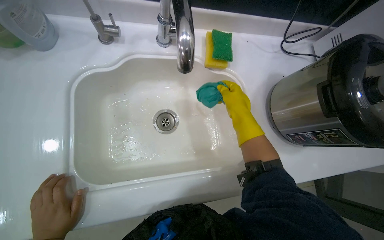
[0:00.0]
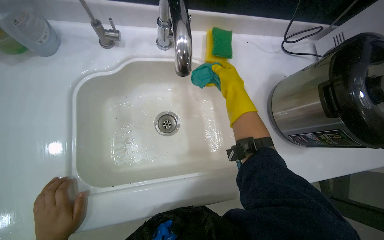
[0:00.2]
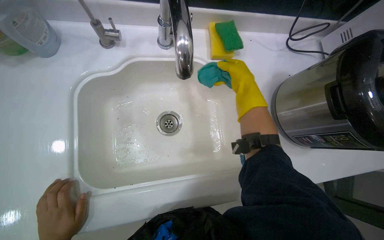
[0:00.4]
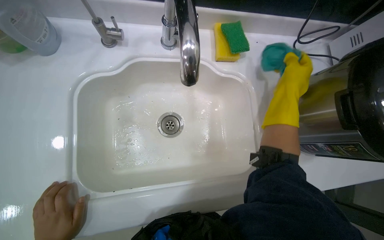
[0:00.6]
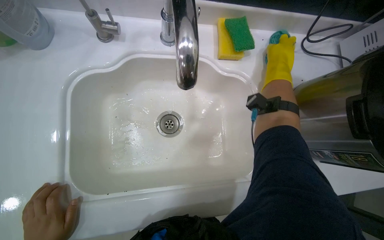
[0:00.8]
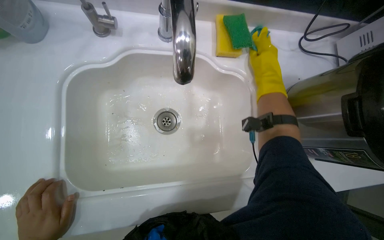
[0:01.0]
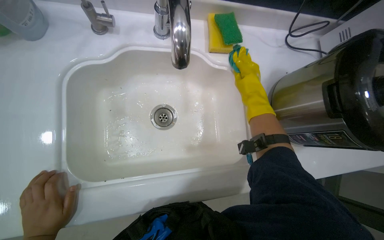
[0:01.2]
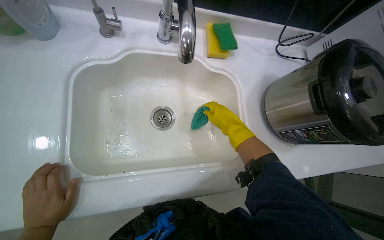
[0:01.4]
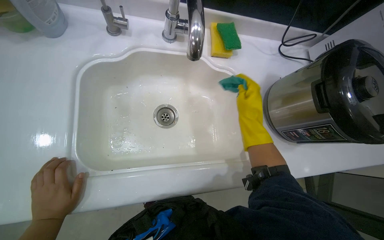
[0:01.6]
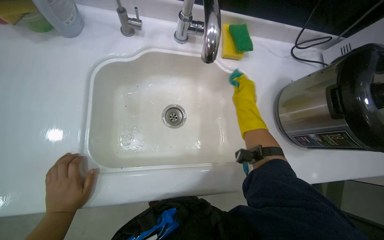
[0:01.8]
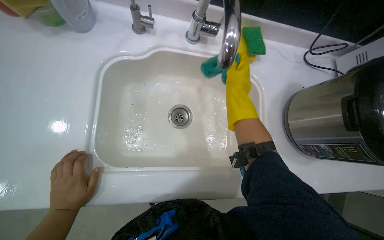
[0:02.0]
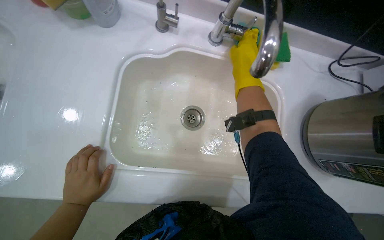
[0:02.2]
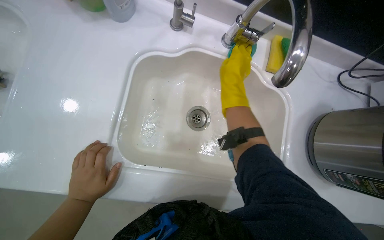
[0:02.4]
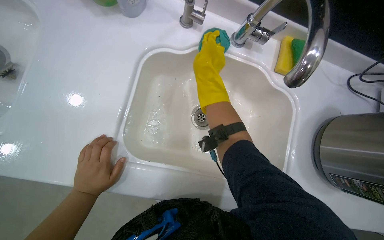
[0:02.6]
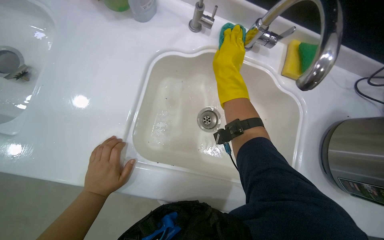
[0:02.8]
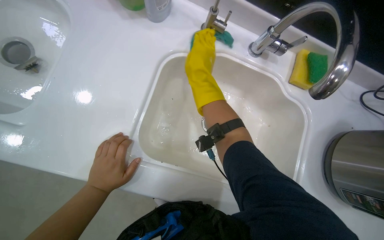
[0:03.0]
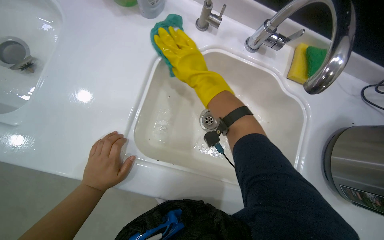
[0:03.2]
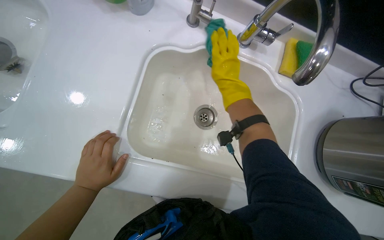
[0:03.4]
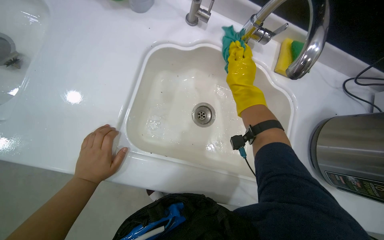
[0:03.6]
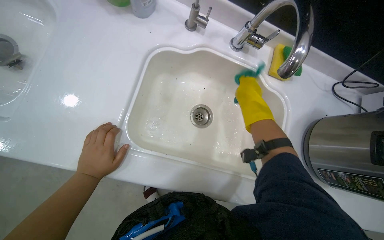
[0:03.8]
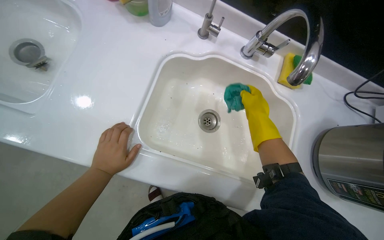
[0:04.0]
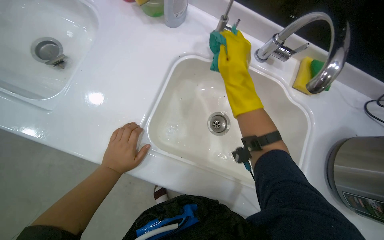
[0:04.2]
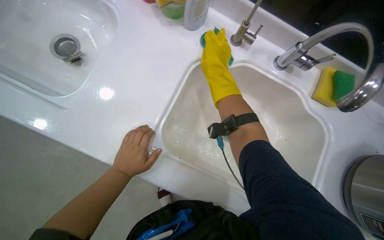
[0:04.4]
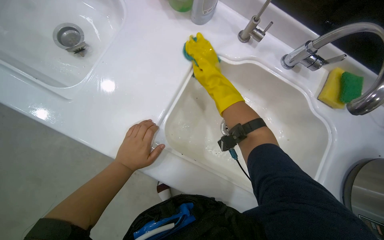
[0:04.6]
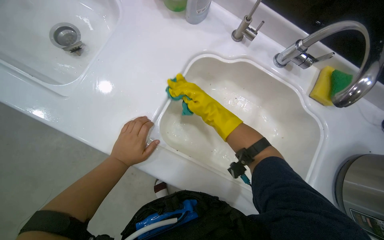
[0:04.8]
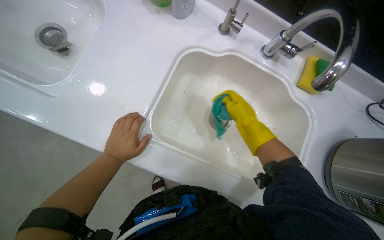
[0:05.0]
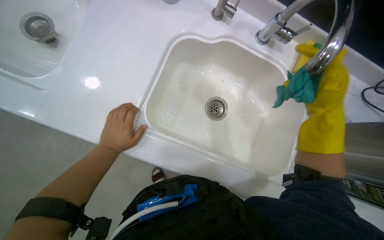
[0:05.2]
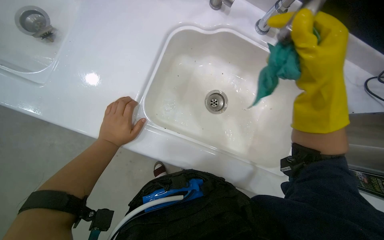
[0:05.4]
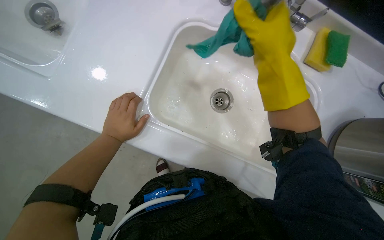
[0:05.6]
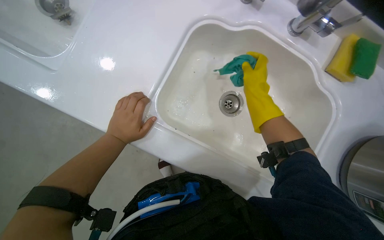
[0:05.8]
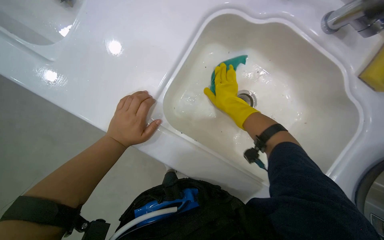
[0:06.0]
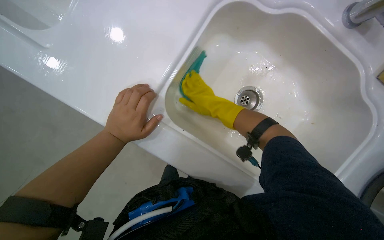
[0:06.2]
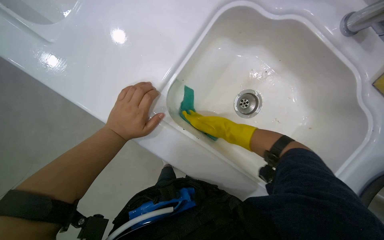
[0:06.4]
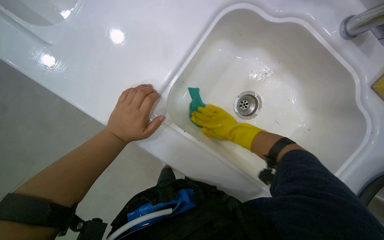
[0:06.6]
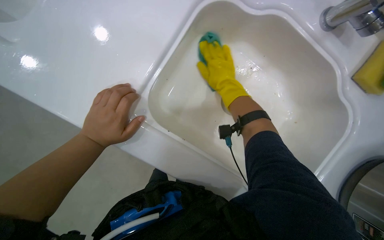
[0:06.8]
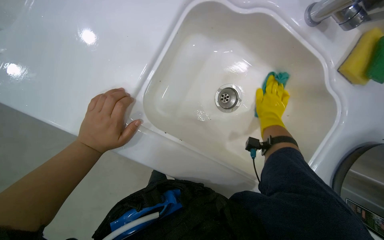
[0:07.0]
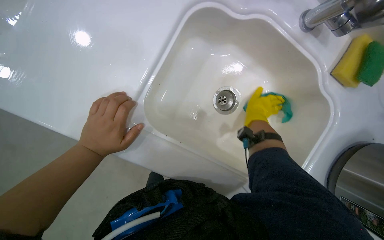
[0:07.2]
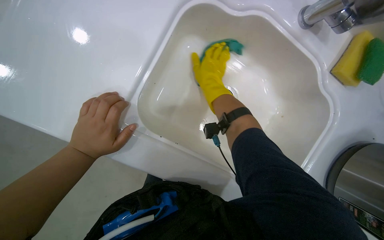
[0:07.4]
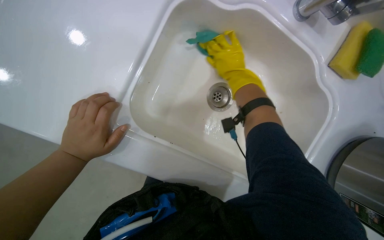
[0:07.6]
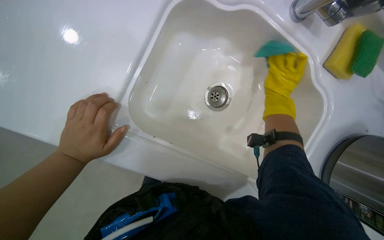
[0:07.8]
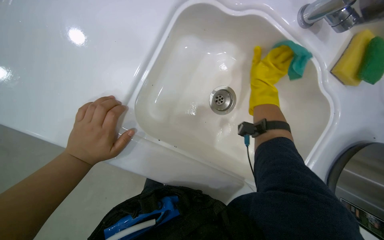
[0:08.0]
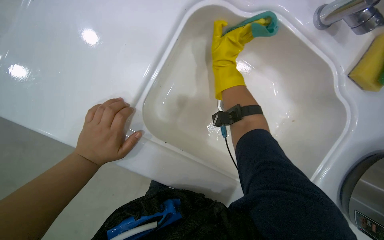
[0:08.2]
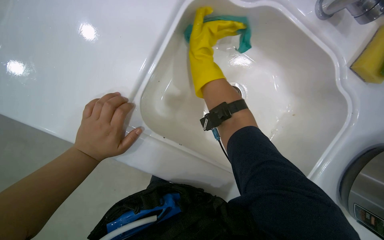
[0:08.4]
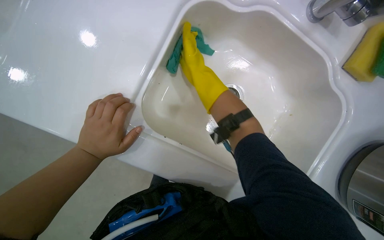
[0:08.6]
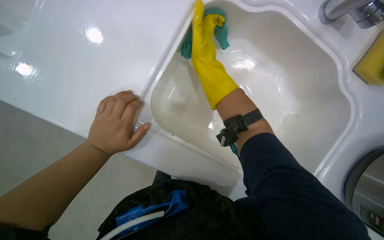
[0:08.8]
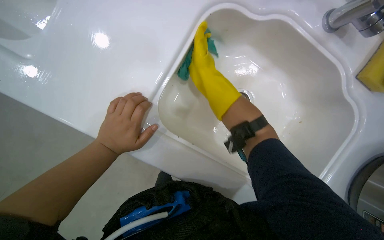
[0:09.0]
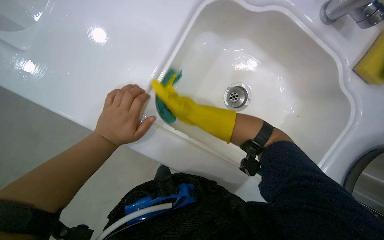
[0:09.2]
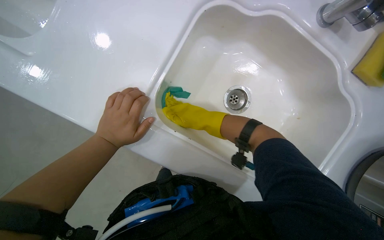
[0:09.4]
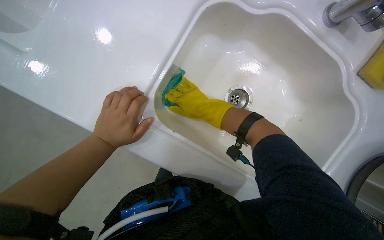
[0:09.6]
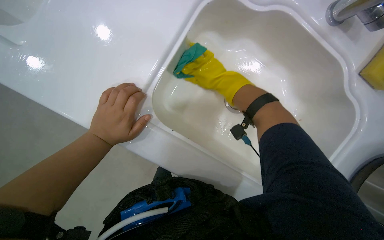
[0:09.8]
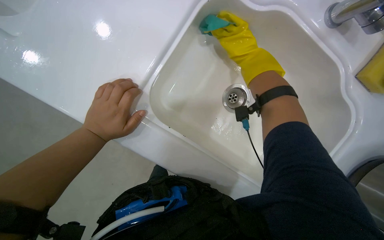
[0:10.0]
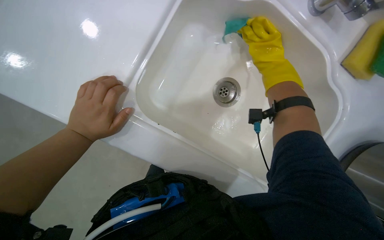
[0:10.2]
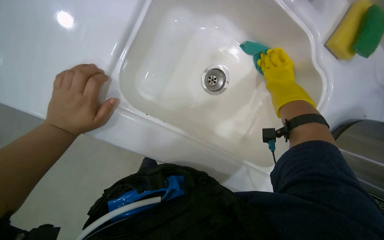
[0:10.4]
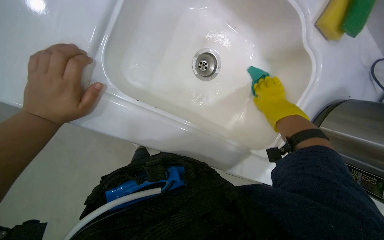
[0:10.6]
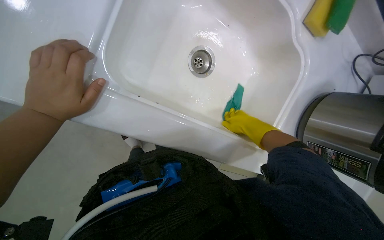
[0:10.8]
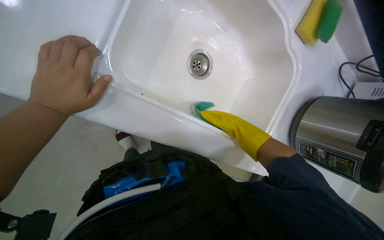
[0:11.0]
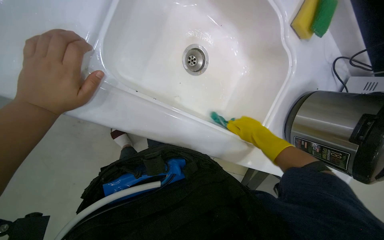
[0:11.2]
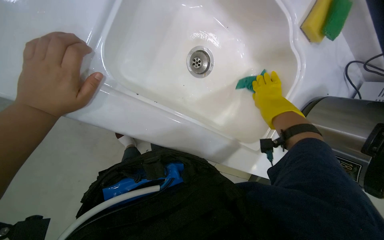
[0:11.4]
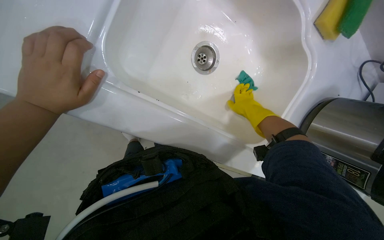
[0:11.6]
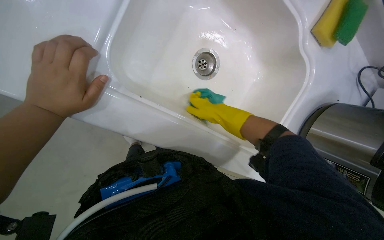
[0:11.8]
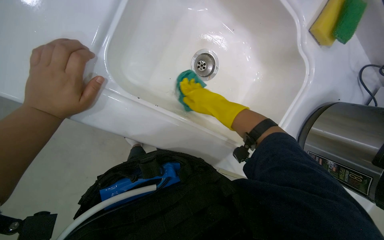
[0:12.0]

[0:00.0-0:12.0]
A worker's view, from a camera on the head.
Job: cleaning kitchen.
The whole recording: Cleaning kitchen counter and sinks. The worker sprays cleaner and wipes down the kitchen counter and both sinks, cleans the sink drains, and disposes of the collected debris.
0:00.0 to 0:01.6: The right hand reaches about 15 cm up the picture, then returns.
0:01.6 to 0:03.0: The right hand travels to the left and up the picture by approximately 40 cm.
0:03.0 to 0:04.4: The right hand moves roughly 20 cm to the right and comes back.
0:04.4 to 0:06.0: The view tilts approximately 15 degrees downward. The right hand goes approximately 15 cm down the picture, and travels to the right and back again, approximately 30 cm each way.
0:06.0 to 0:07.6: The right hand goes left and right, roughly 20 cm each way, reversing 3 times.
0:07.6 to 0:09.0: The right hand is displaced to the left and nearer to the camera by approximately 20 cm.
0:09.0 to 0:10.4: The right hand heads to the right, covering roughly 30 cm.
0:10.4 to 0:12.0: The right hand moves to the left and down the picture, about 20 cm.

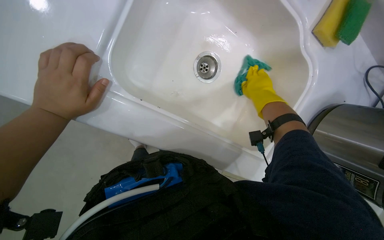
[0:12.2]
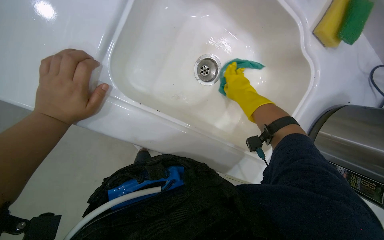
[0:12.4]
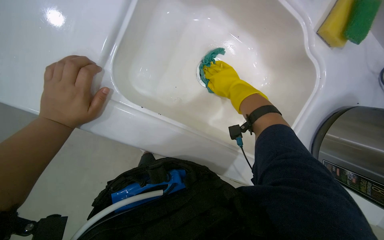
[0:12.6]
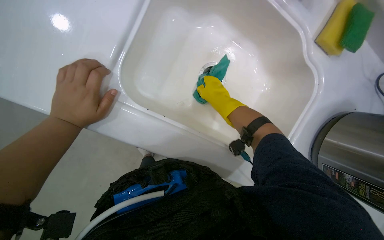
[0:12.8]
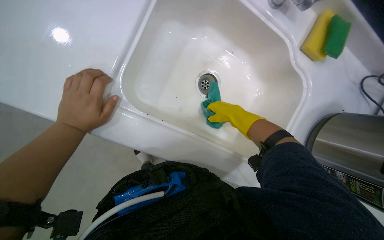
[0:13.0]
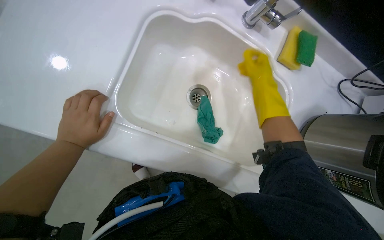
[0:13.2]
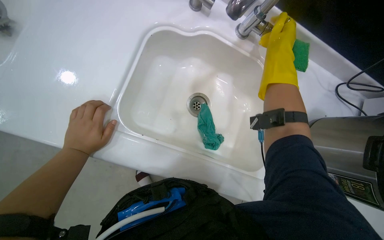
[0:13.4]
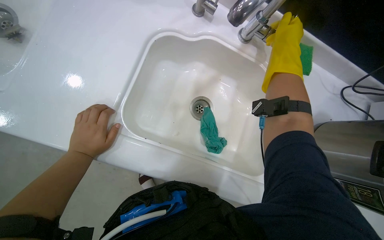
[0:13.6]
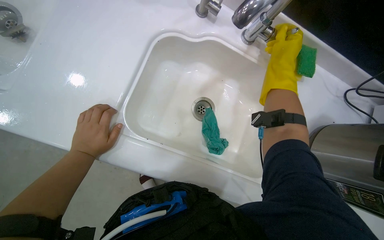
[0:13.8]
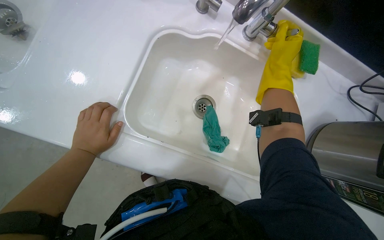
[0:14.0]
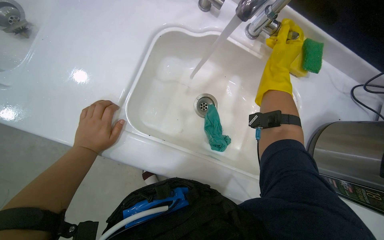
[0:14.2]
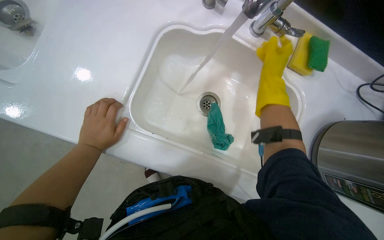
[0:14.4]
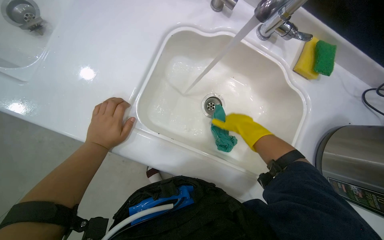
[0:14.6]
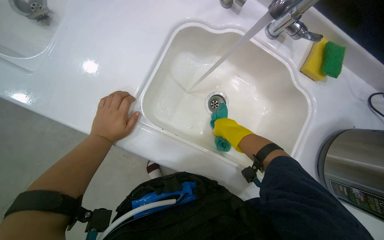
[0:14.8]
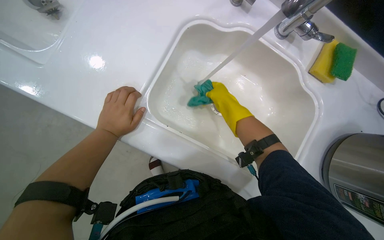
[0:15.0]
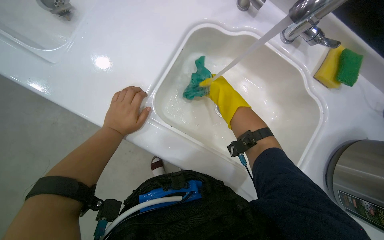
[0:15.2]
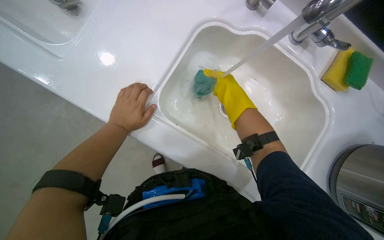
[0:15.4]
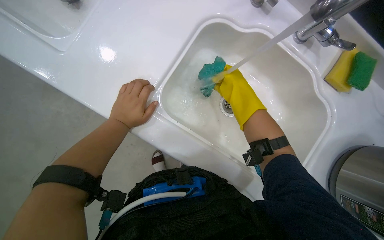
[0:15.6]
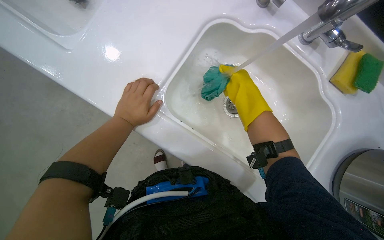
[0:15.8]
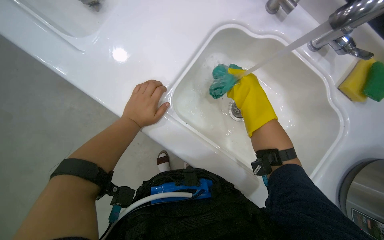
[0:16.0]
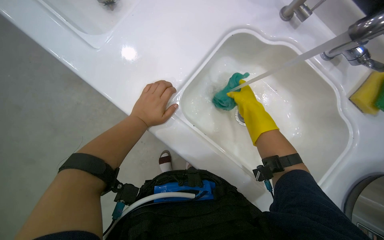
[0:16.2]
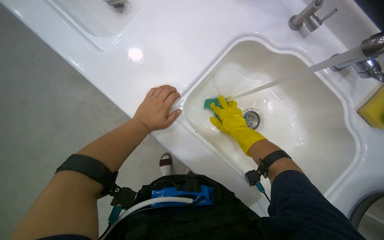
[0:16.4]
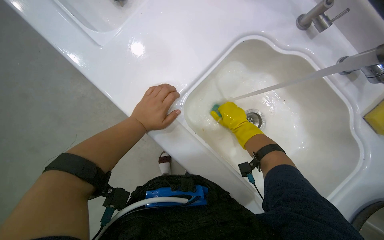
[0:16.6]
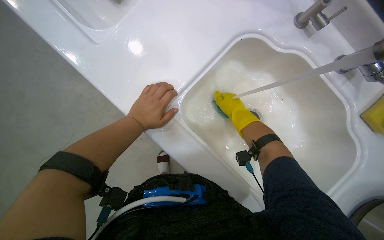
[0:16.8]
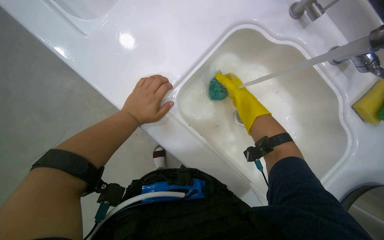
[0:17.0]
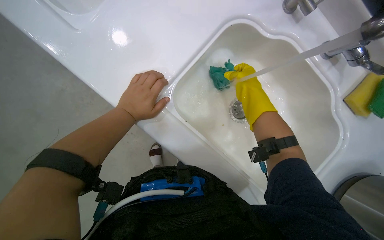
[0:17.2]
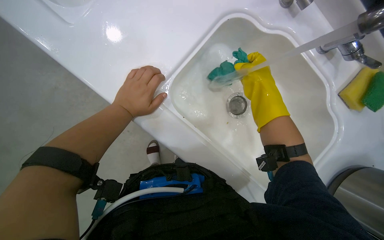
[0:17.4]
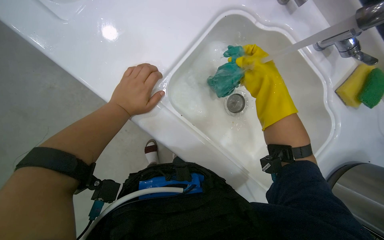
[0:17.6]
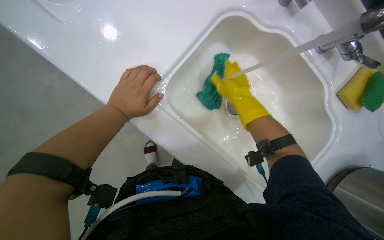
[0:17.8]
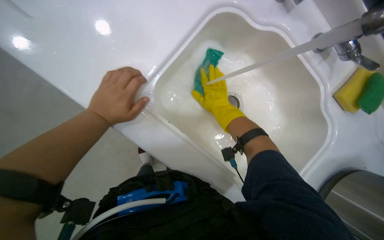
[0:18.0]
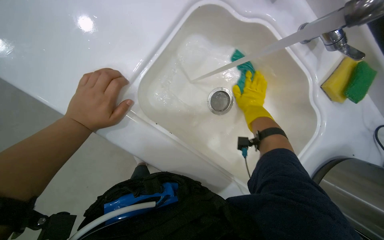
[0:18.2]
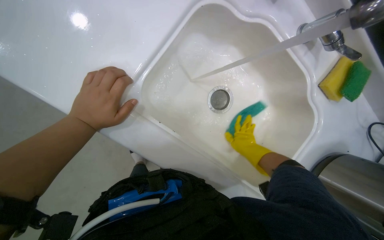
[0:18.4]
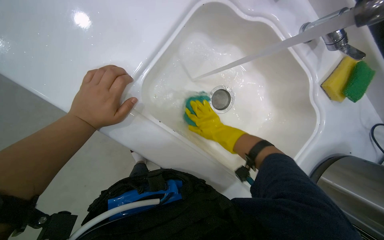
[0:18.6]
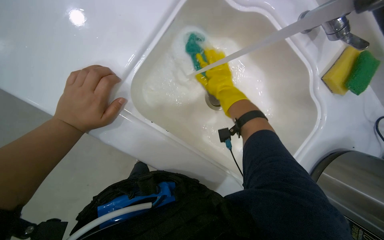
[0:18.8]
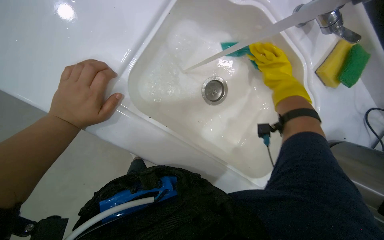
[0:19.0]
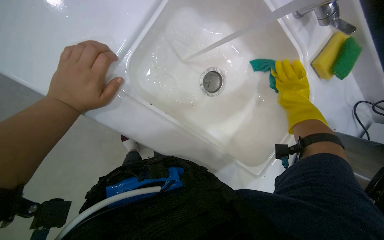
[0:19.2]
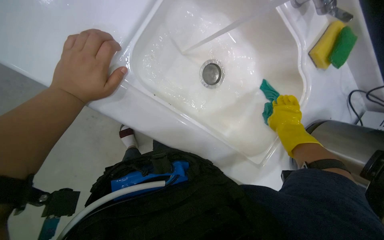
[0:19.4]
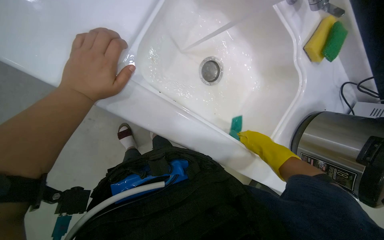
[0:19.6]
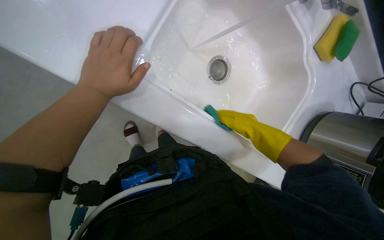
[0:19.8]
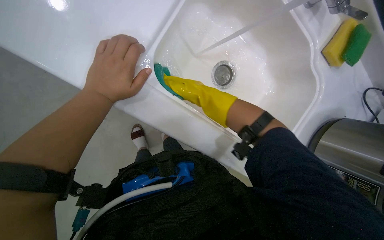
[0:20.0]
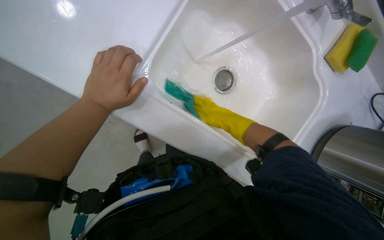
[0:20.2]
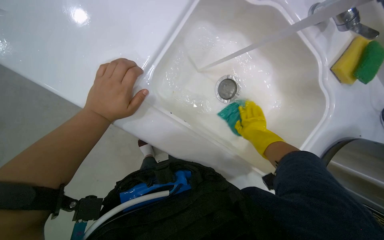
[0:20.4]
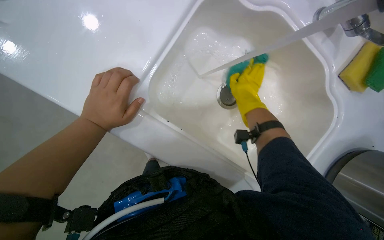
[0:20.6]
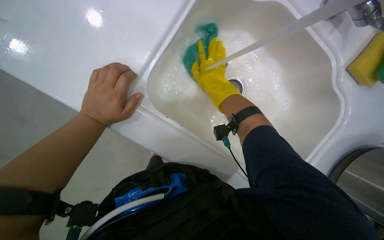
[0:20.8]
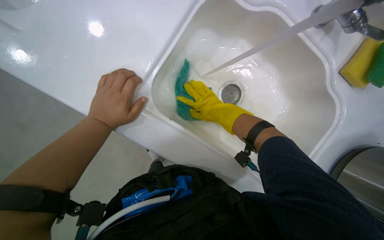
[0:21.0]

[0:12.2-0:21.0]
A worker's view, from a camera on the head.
Job: cleaning kitchen.
The whole recording: Cleaning kitchen counter and sinks. The worker sprays cleaner and wipes down the kitchen counter and both sinks, cleans the sink drains, and disposes of the collected debris.
0:12.2 to 0:13.6: The camera pitches upward, by about 15 degrees.
0:16.6 to 0:18.0: The right hand goes nearer to the camera and returns, some 15 cm each way.
0:18.0 to 0:19.6: The head rotates roughly 15 degrees to the right. The right hand swings left and right, approximately 20 cm each way, with 2 reversals.
0:19.6 to 0:21.0: The right hand goes left and right, about 20 cm each way, reversing 2 times.
